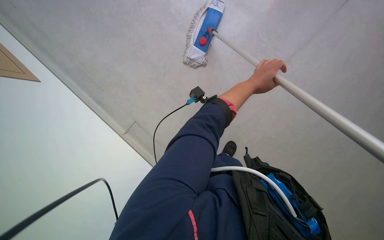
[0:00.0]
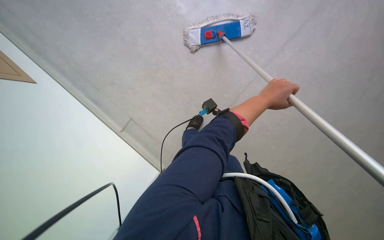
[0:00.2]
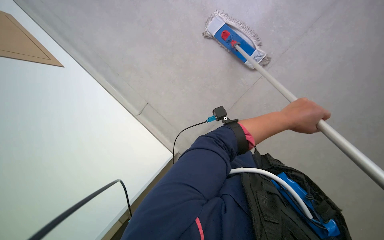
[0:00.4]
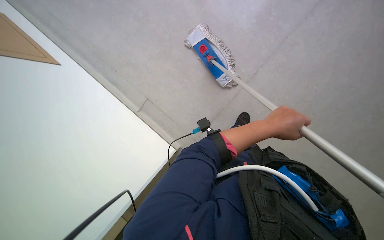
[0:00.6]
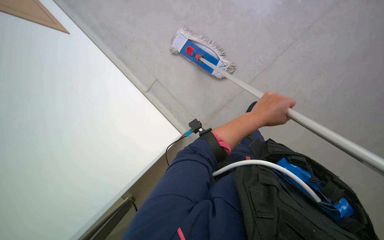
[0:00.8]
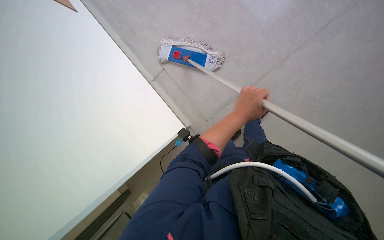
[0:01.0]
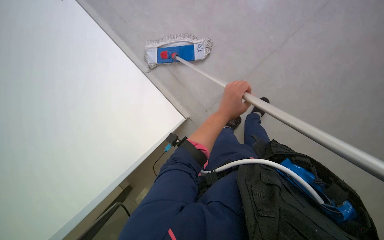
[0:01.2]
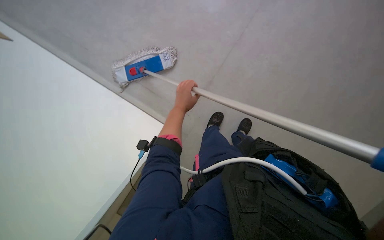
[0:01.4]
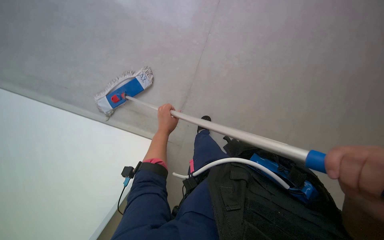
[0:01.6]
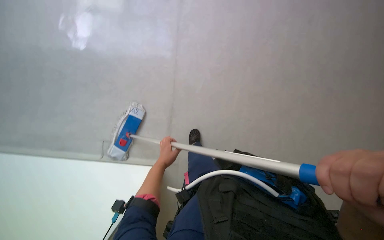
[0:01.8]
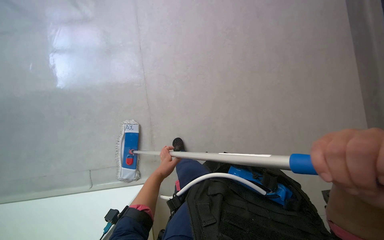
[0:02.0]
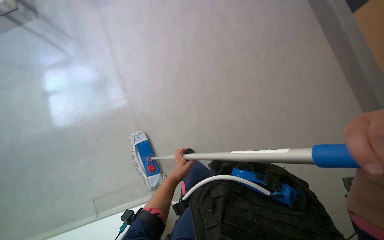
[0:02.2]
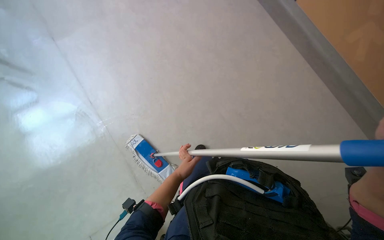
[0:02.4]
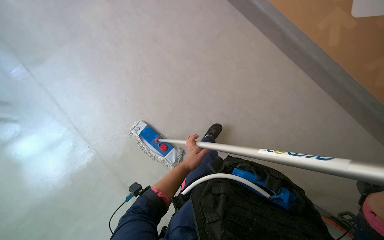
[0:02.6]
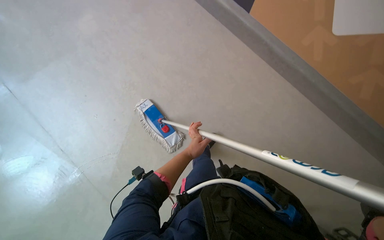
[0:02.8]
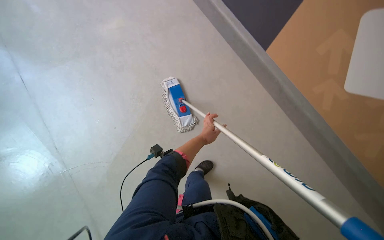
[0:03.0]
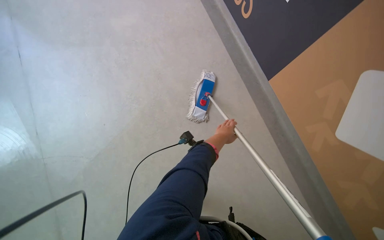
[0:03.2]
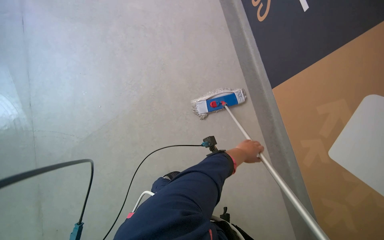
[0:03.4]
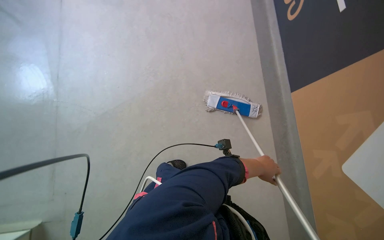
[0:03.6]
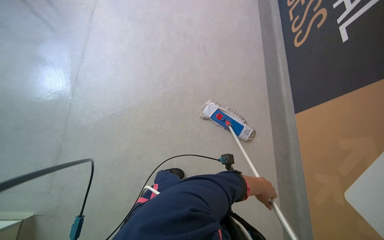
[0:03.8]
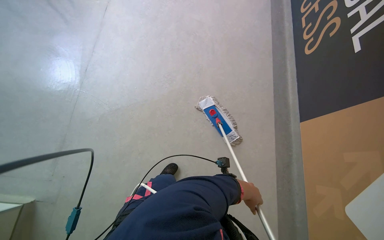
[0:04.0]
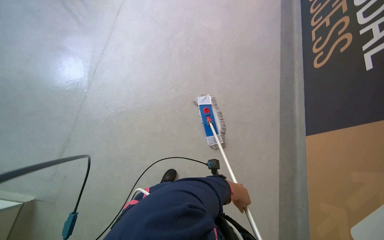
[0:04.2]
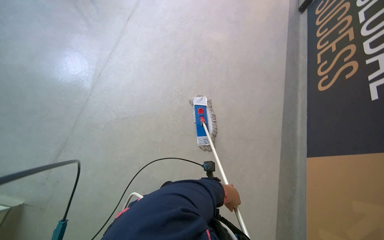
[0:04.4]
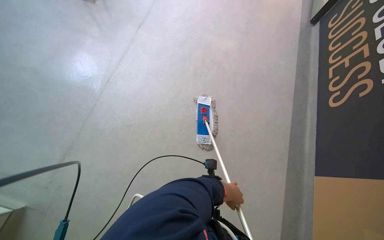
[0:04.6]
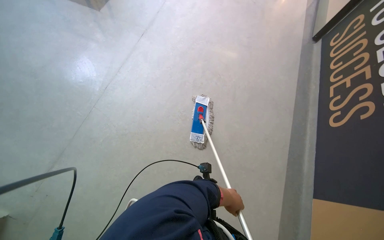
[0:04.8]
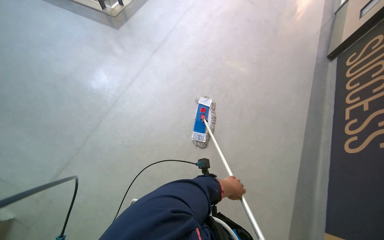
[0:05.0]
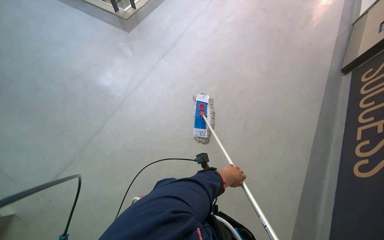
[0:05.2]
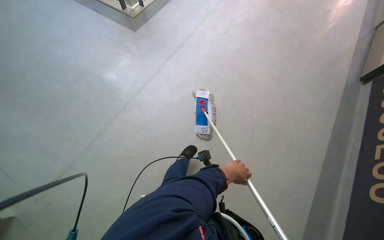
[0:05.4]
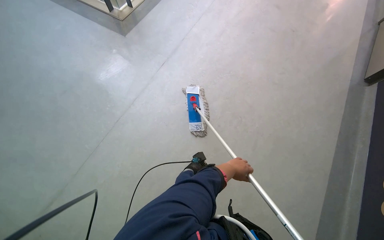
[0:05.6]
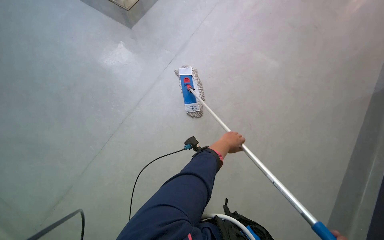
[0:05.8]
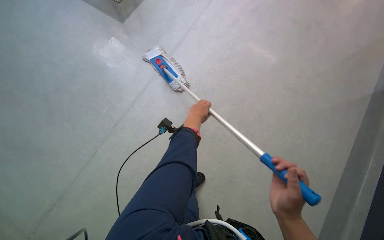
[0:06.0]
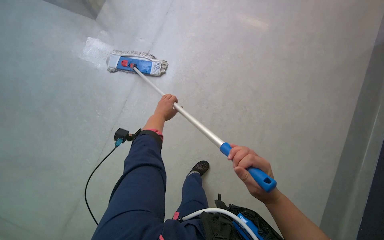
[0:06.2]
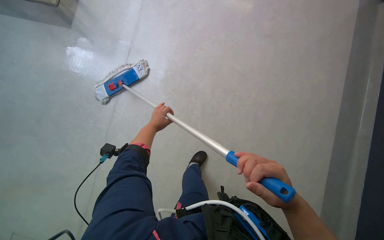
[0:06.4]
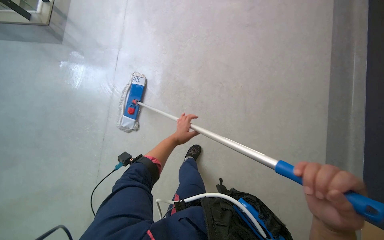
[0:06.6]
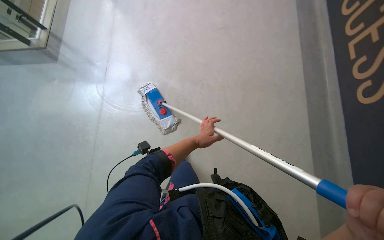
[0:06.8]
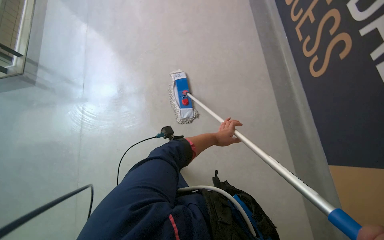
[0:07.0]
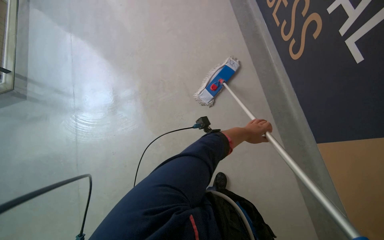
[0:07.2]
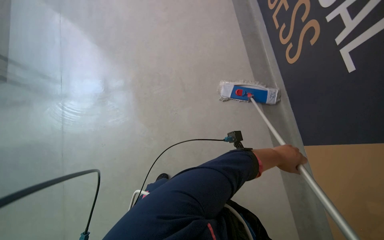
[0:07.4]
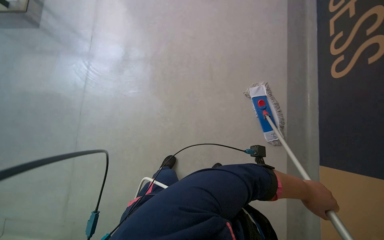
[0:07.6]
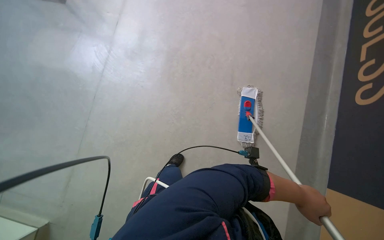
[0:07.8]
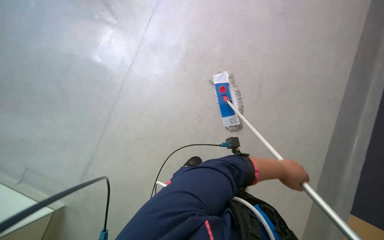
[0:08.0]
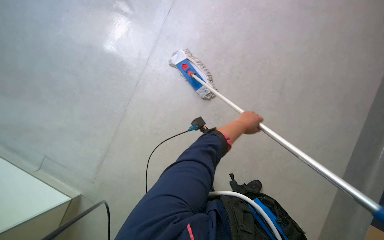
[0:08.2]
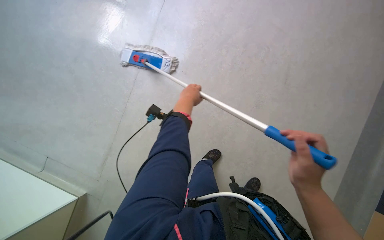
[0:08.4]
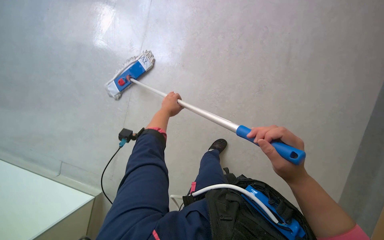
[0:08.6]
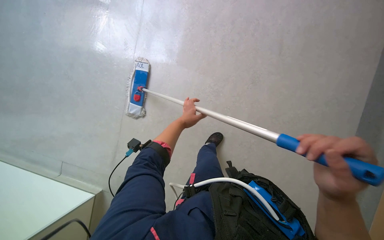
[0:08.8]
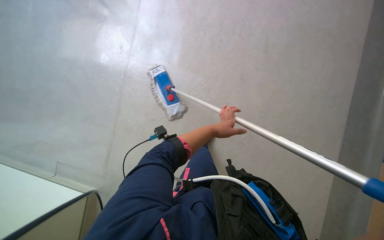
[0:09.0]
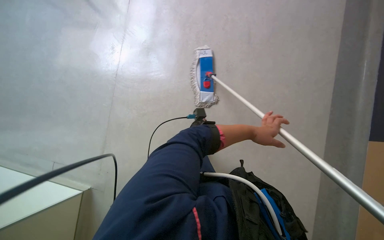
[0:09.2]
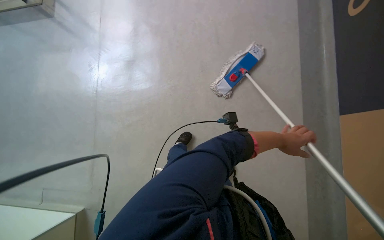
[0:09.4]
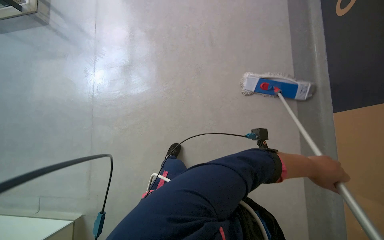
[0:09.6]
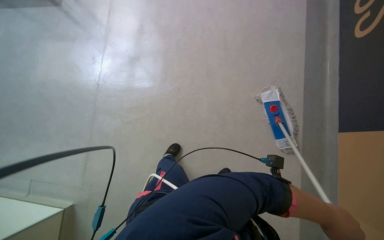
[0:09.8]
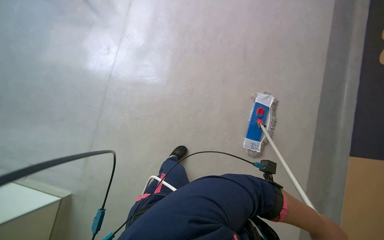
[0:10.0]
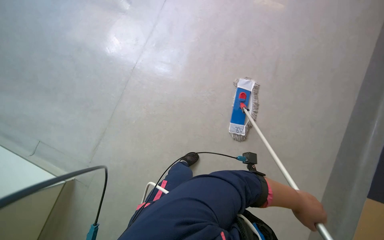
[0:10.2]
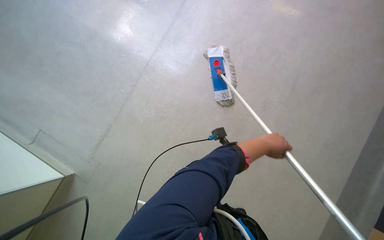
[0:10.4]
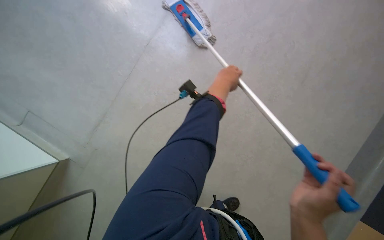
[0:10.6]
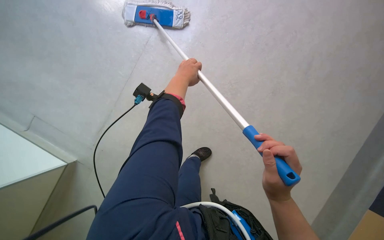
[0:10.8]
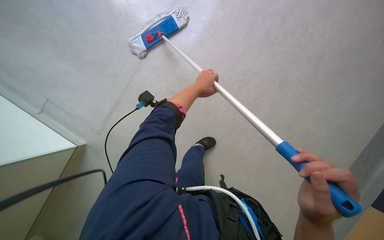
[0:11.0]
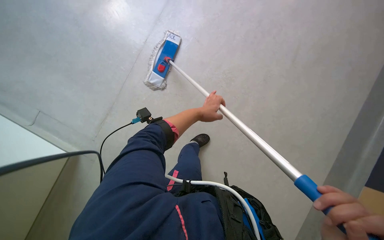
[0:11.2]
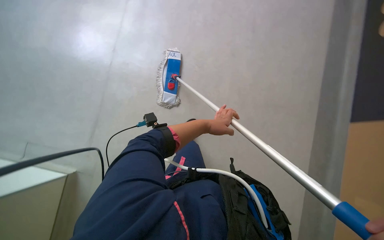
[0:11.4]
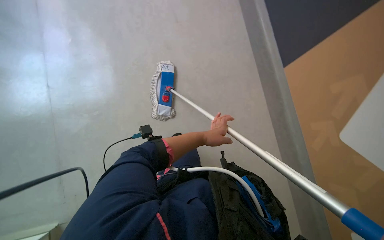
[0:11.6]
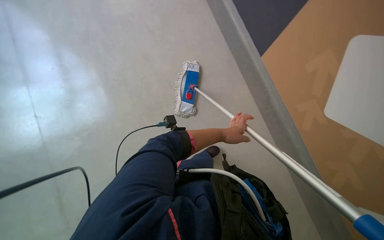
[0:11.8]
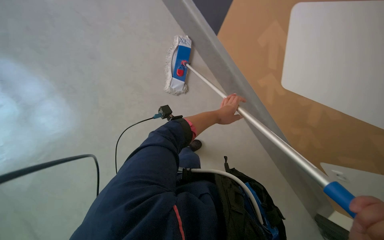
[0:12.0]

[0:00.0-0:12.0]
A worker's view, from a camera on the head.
Job: mopping floor.
The whole recording: Mopping floor with flat mop. The worker mops the floor with a flat mop, periodically wringing it in the bucket.
0:01.6 to 0:03.0: The head travels about 50 cm. The head turns to the right by some 25 degrees. The wearer looks about 15 degrees further upward.
0:03.0 to 0:04.4: Everything in view rotates roughly 50 degrees clockwise.
0:04.4 to 0:06.0: The head travels about 90 cm. The wearer's head swings approximately 20 degrees to the left.
0:06.0 to 0:07.6: The camera is carried approximately 60 cm.
0:07.6 to 0:09.0: The left hand moves to the left, about 20 cm.
0:10.4 to 0:12.0: The wearer moves approximately 60 cm.

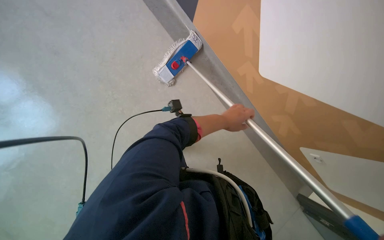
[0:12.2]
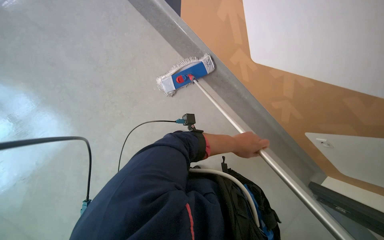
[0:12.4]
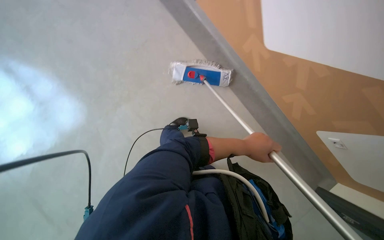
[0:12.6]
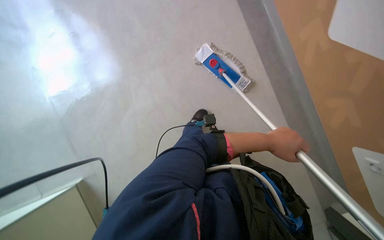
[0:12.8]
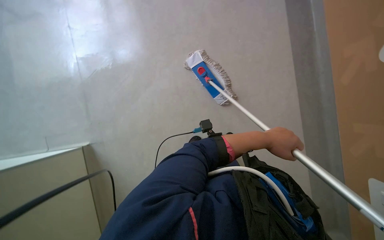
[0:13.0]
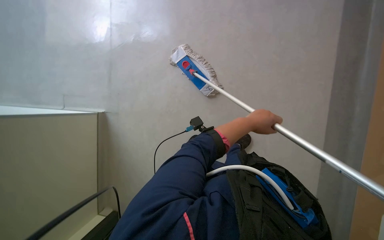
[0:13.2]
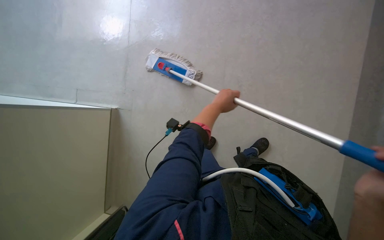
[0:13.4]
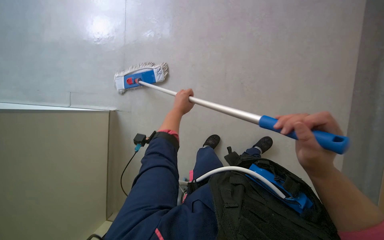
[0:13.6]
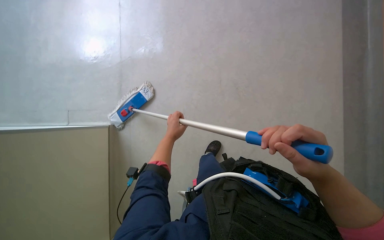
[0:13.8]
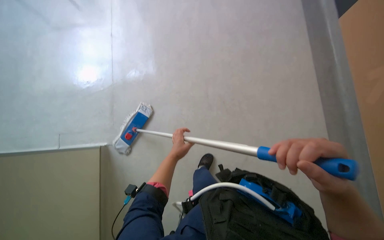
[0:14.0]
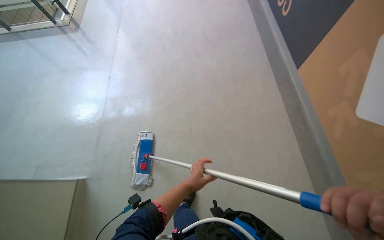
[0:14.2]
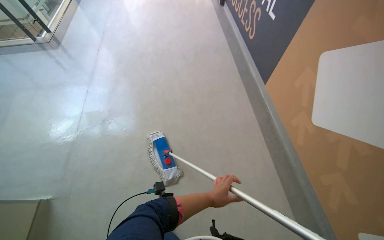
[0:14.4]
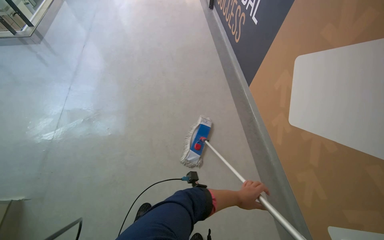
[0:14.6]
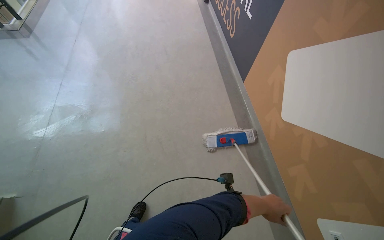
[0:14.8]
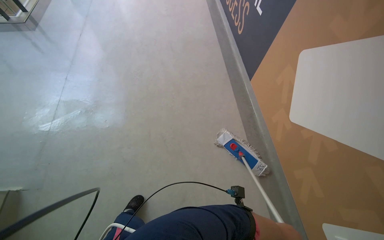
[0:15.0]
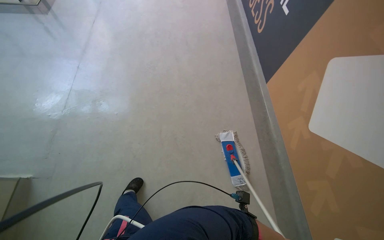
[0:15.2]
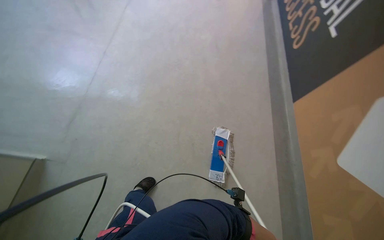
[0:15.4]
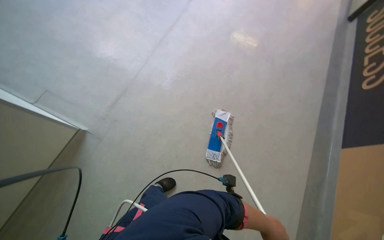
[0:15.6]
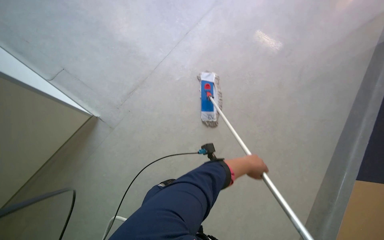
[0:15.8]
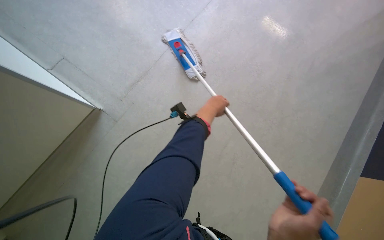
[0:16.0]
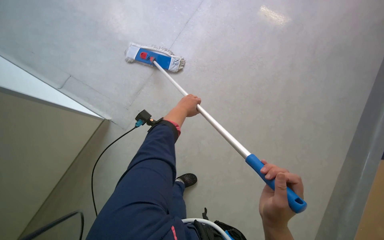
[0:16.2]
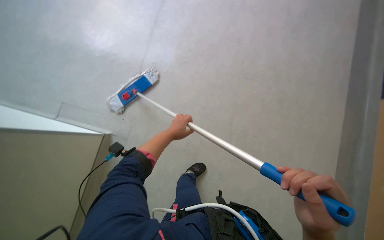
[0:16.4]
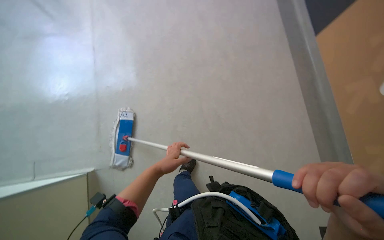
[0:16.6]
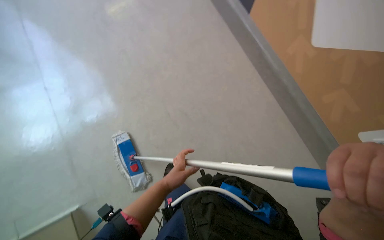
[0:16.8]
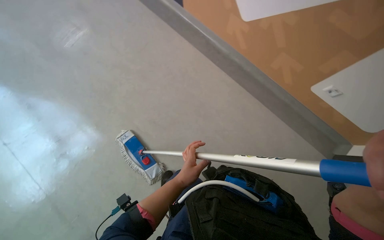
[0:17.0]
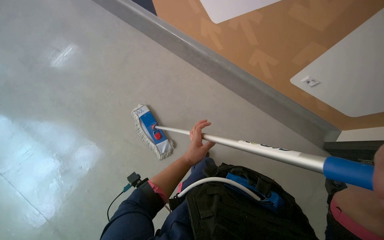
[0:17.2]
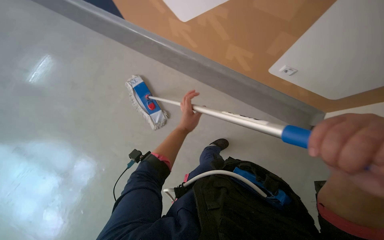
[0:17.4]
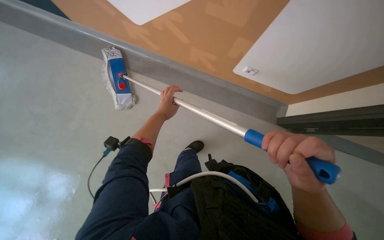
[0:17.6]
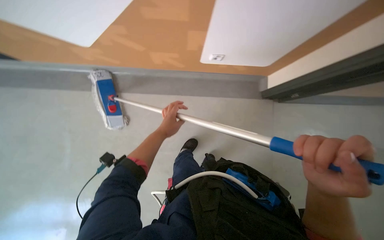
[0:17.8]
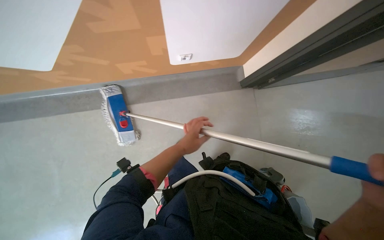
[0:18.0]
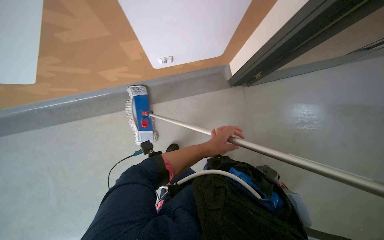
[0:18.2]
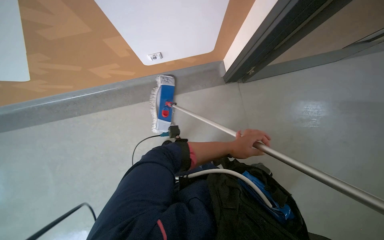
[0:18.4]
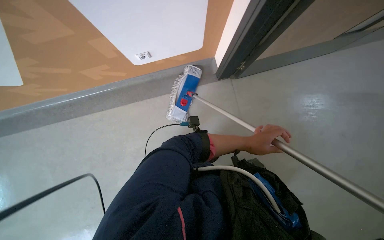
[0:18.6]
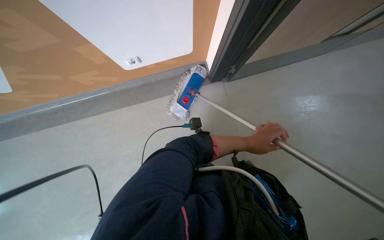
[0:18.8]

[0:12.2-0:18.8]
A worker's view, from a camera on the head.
Job: mopping floor.
The whole recording: Mopping floor with flat mop. The worker mops the floor with a flat mop, periodically wringing it in the bucket.
0:12.2 to 0:13.8: The left hand goes some 25 cm down the picture and farther from the camera.
0:13.8 to 0:15.4: The view tips upward by approximately 20 degrees.
0:17.2 to 0:18.8: The camera travels about 70 cm.
